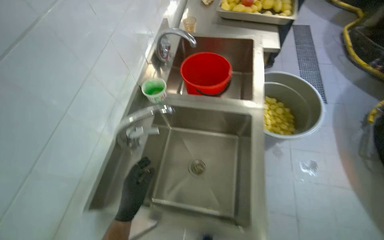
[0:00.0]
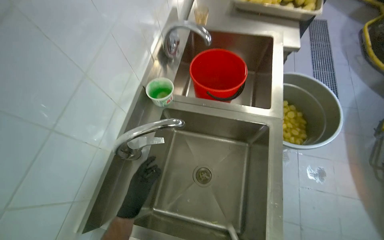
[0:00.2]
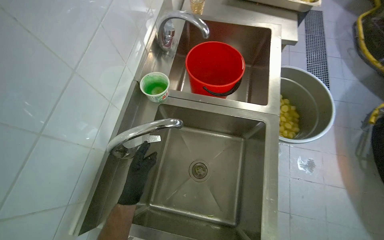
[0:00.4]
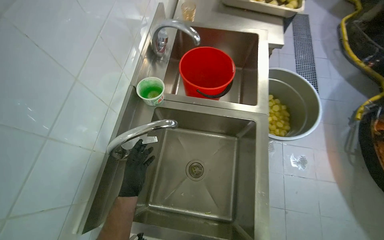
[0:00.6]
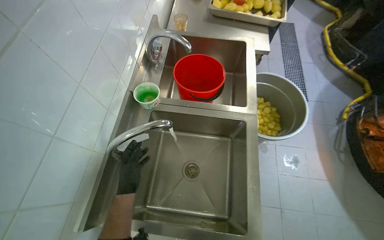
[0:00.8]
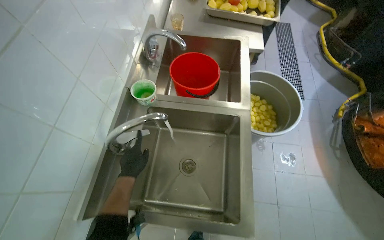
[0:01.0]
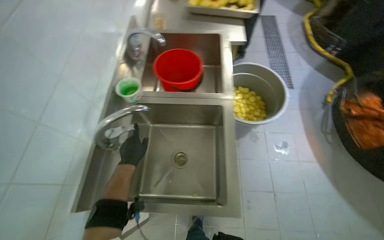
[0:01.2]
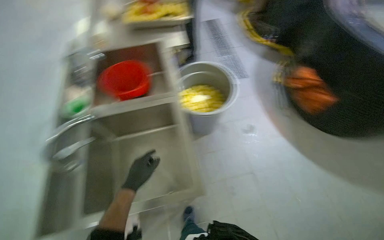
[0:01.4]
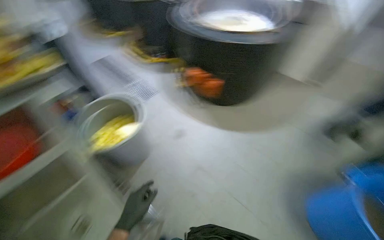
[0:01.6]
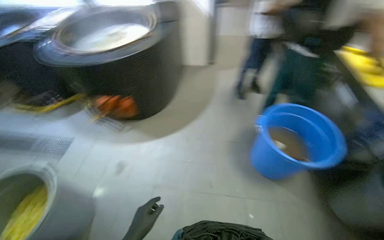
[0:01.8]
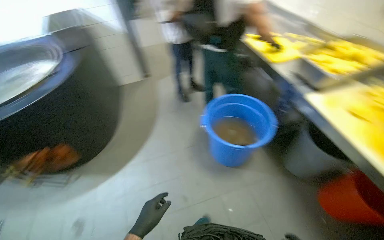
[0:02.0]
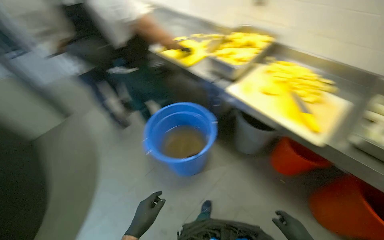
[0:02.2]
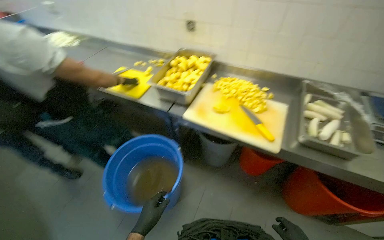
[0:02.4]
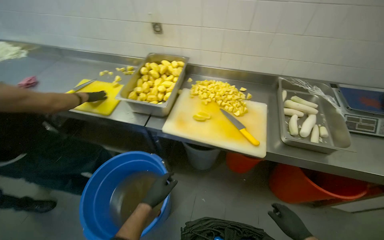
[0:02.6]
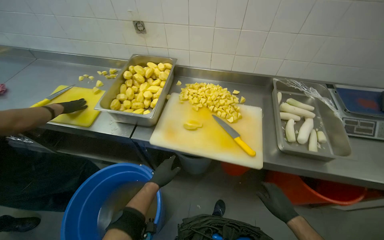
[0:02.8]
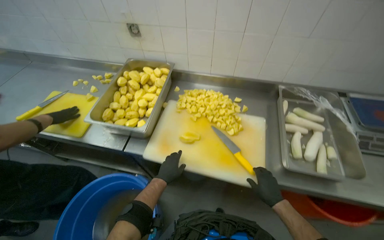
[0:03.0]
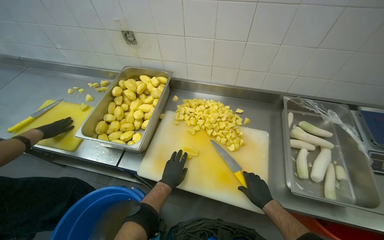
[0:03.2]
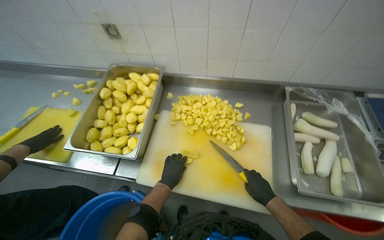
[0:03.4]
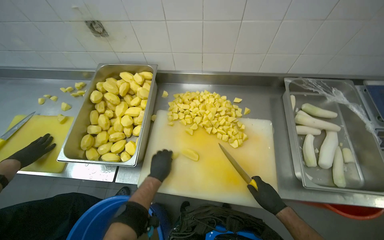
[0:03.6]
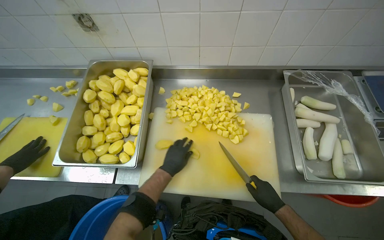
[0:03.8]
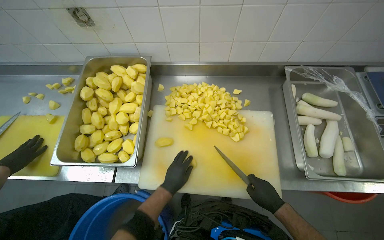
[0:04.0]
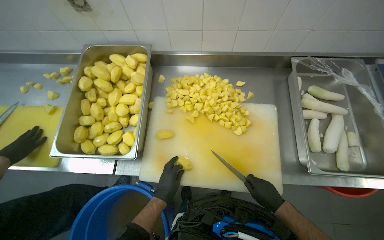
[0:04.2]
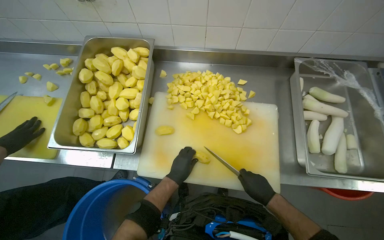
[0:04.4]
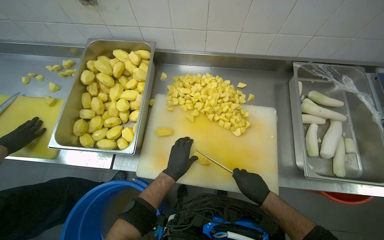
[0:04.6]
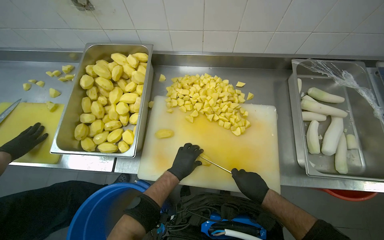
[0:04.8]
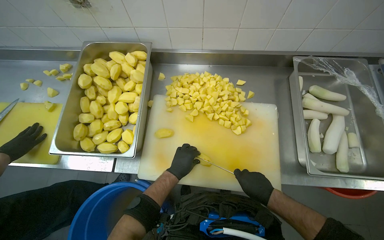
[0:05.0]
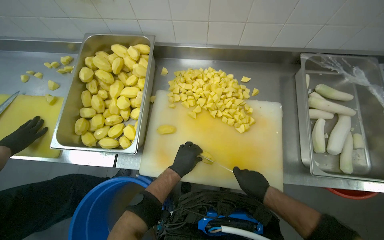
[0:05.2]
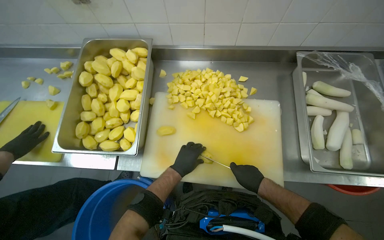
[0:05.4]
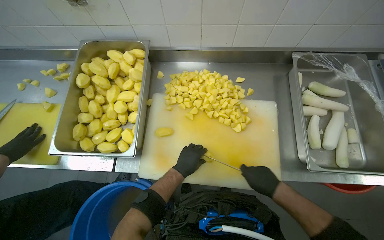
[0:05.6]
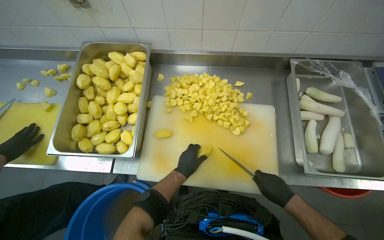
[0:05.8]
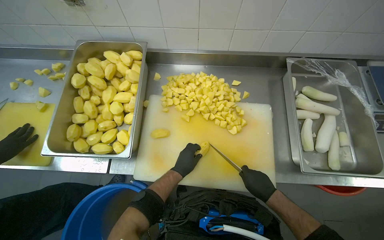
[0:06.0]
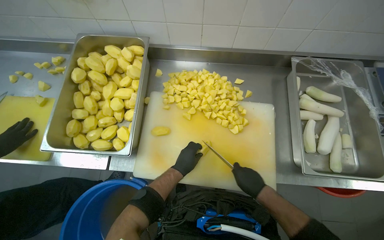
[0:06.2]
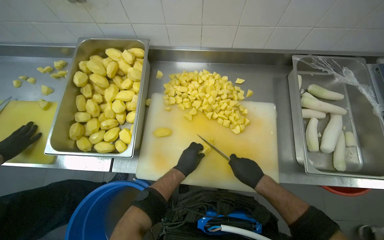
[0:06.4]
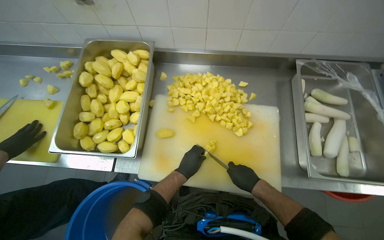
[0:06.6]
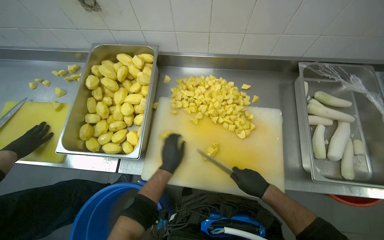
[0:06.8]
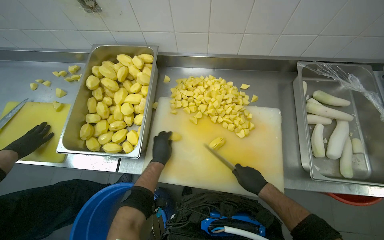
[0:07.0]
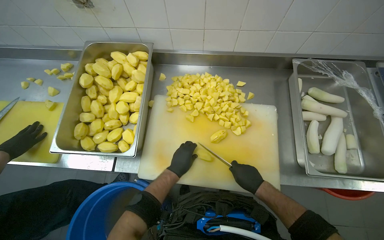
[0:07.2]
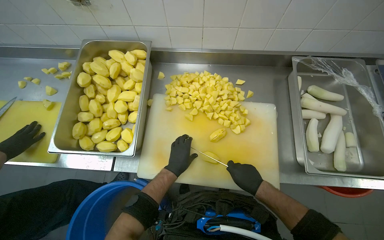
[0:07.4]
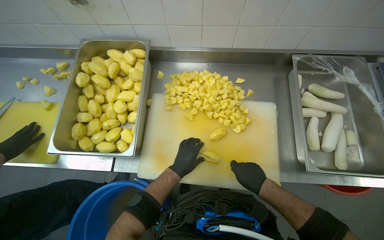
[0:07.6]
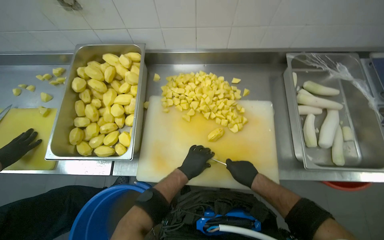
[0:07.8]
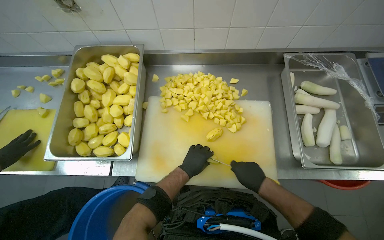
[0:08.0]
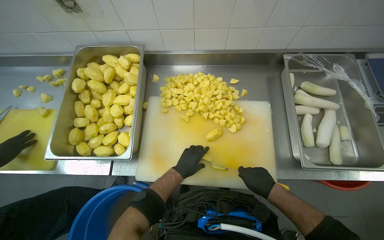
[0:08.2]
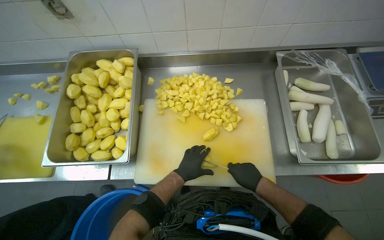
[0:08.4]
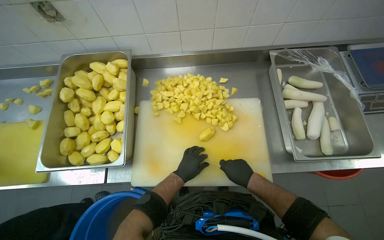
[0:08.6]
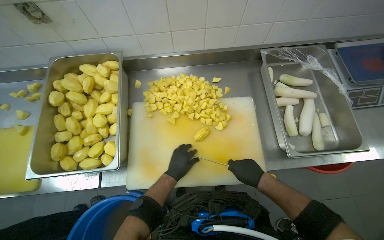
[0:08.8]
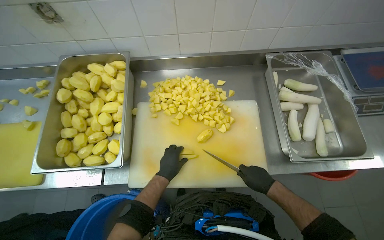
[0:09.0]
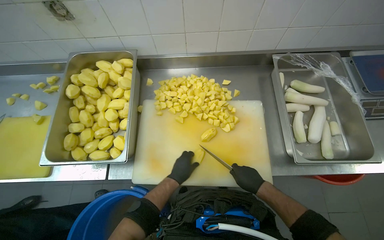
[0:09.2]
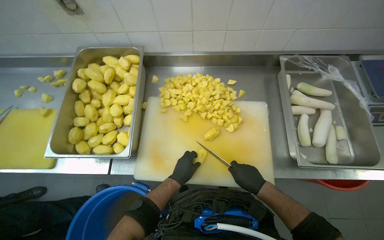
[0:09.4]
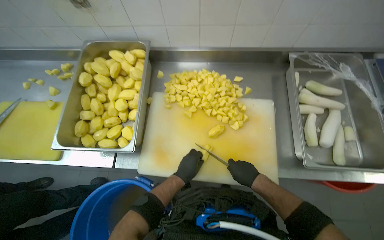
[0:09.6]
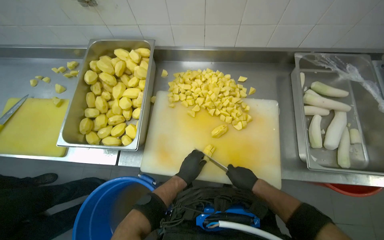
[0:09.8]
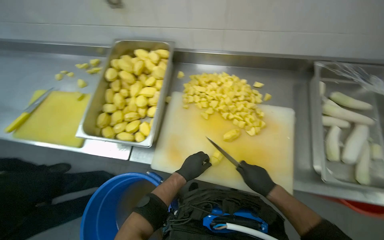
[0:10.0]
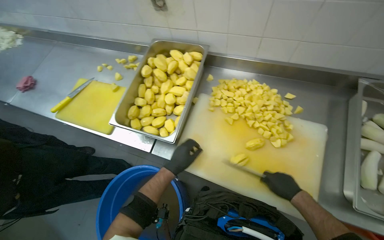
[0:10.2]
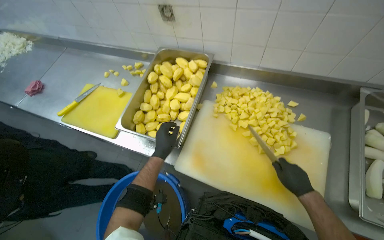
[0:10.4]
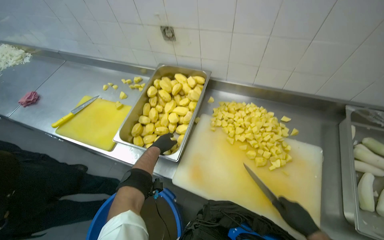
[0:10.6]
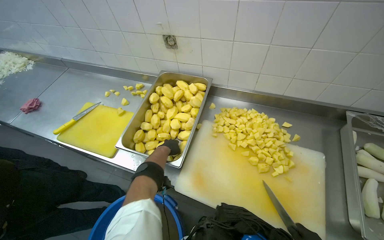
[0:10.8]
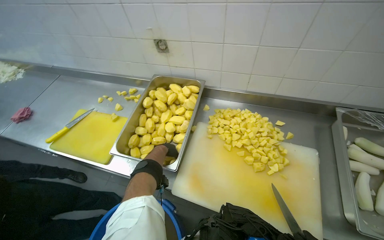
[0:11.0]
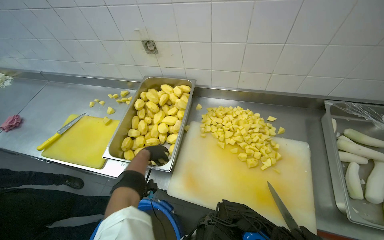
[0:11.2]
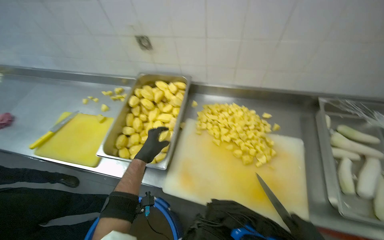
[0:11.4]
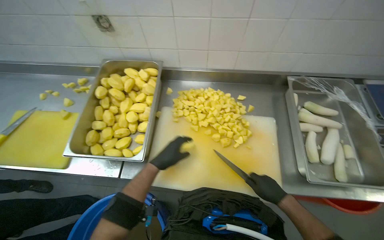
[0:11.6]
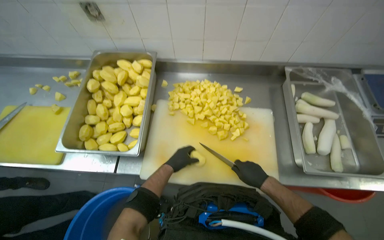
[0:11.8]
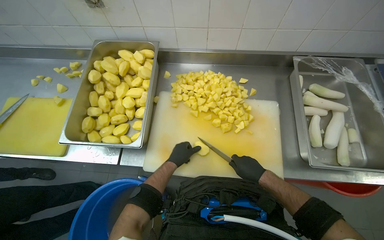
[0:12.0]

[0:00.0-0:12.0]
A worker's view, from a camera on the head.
Job: preparing food.
The whole recording: Cutting potatoes into pieces. The worker cuts peeled potatoes into smaller pieces on a cutting board.
0:00.0 to 0:01.6: The head rotates about 55 degrees to the right.
0:01.6 to 0:03.0: The wearer moves some 80 cm. The wearer looks approximately 95 degrees further to the right.
0:03.0 to 0:04.4: The view tilts roughly 15 degrees downward.
0:04.4 to 0:06.0: The hands are busy where they are.
0:07.6 to 0:09.0: The hands work in one place, with small movements.
0:09.0 to 0:10.4: The head turns to the left by roughly 25 degrees.
0:10.4 to 0:12.0: The head turns to the right by some 15 degrees. The left hand goes nearer and farther, roughly 15 cm each way, reversing 2 times.

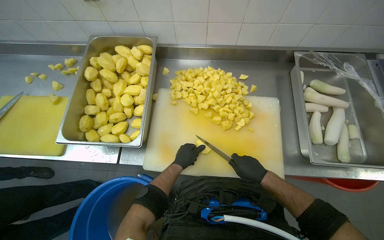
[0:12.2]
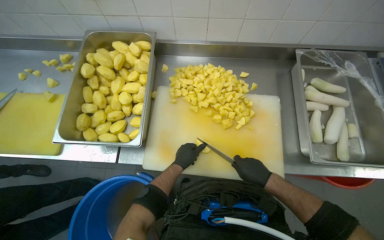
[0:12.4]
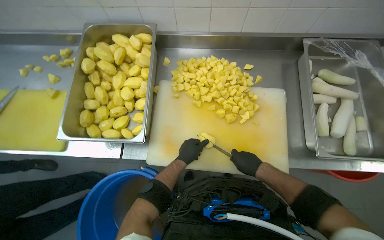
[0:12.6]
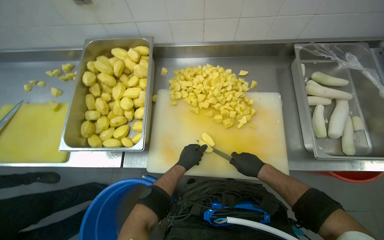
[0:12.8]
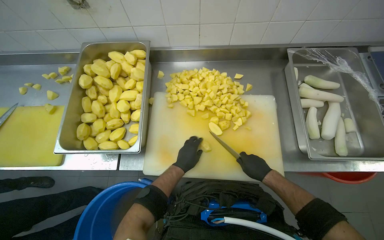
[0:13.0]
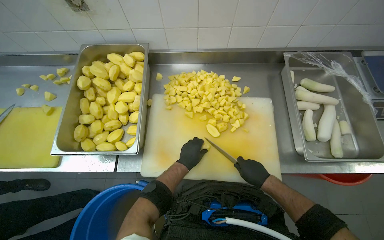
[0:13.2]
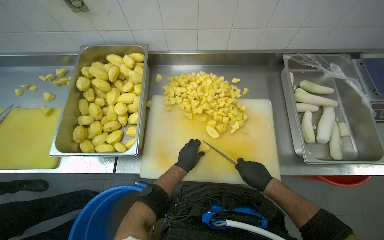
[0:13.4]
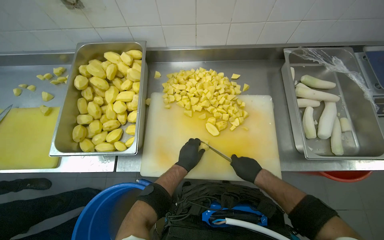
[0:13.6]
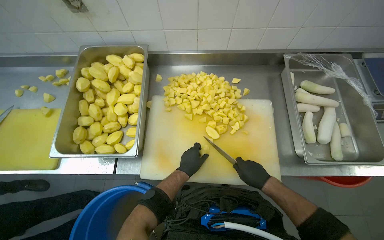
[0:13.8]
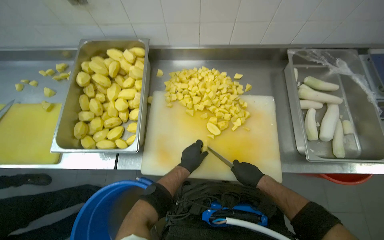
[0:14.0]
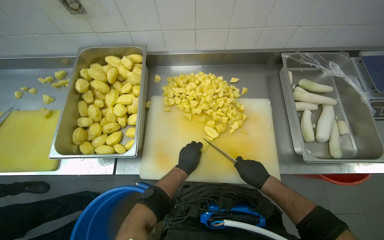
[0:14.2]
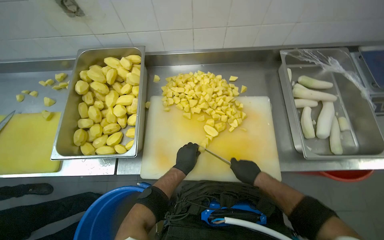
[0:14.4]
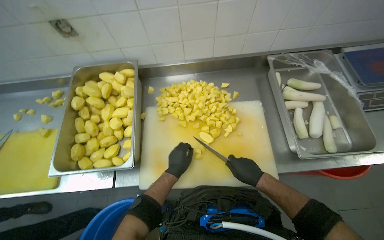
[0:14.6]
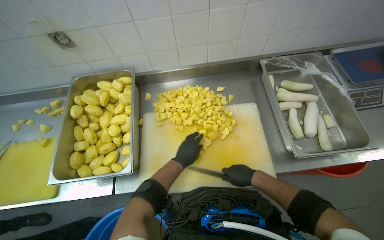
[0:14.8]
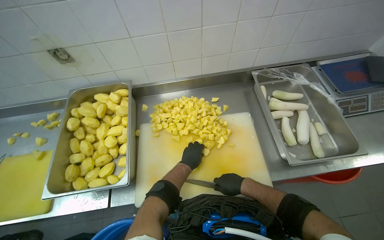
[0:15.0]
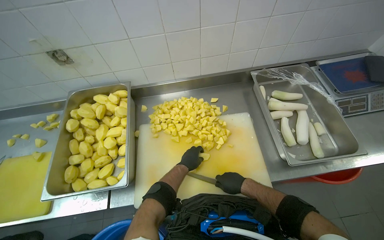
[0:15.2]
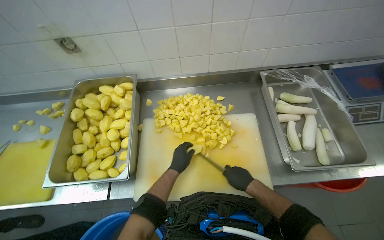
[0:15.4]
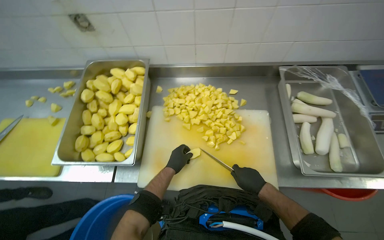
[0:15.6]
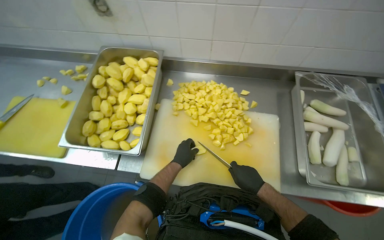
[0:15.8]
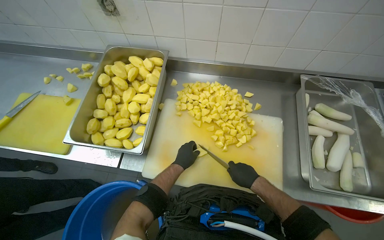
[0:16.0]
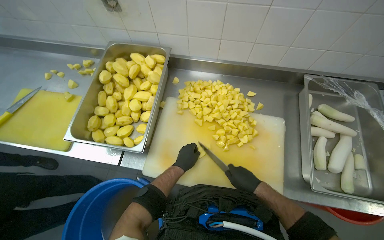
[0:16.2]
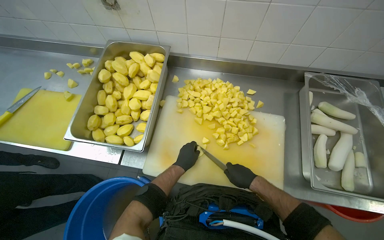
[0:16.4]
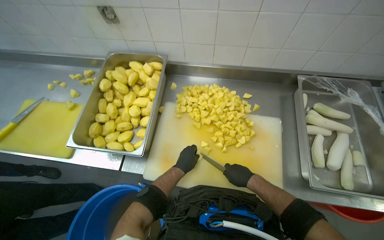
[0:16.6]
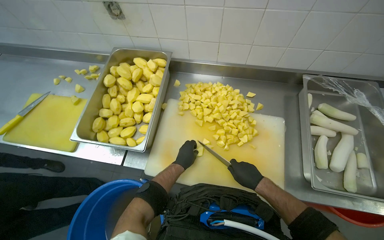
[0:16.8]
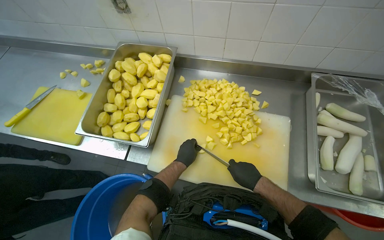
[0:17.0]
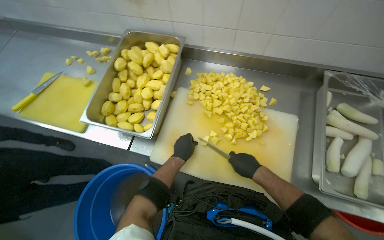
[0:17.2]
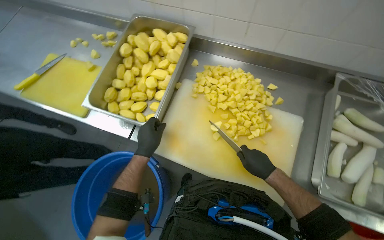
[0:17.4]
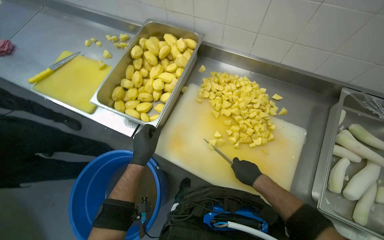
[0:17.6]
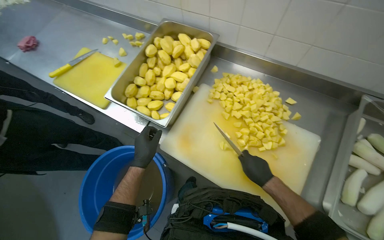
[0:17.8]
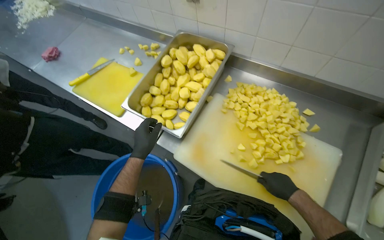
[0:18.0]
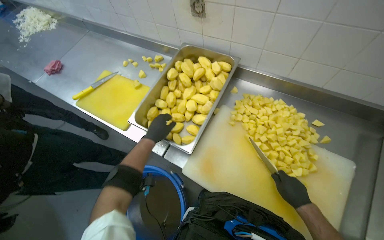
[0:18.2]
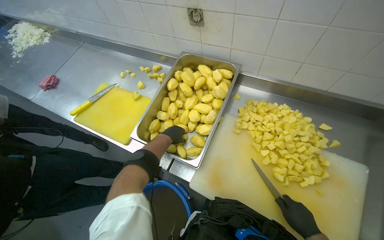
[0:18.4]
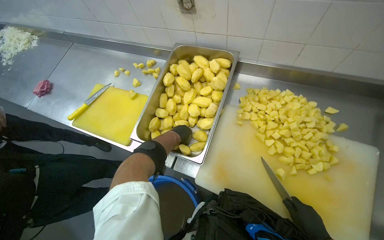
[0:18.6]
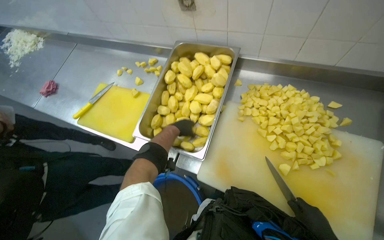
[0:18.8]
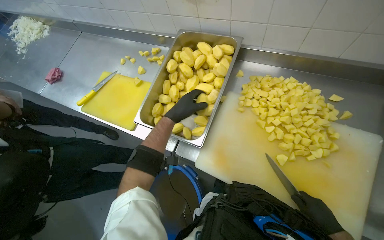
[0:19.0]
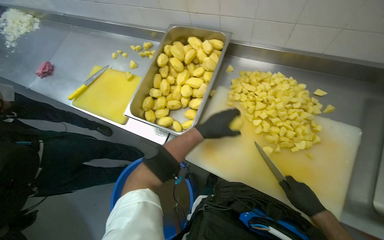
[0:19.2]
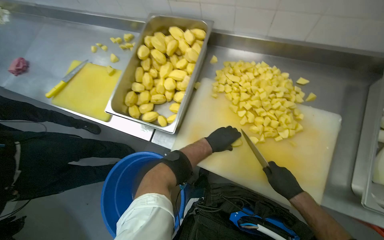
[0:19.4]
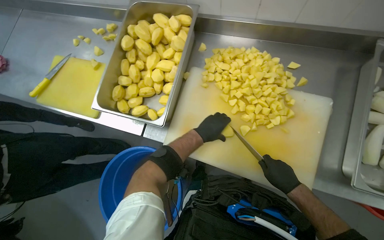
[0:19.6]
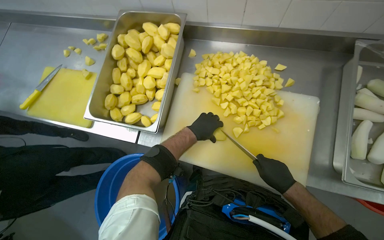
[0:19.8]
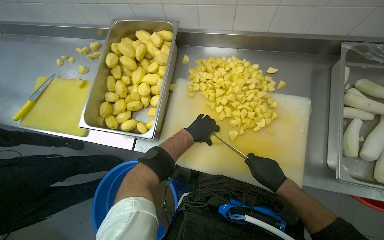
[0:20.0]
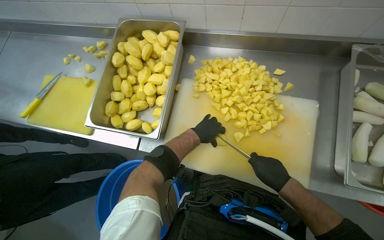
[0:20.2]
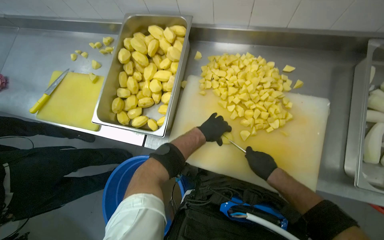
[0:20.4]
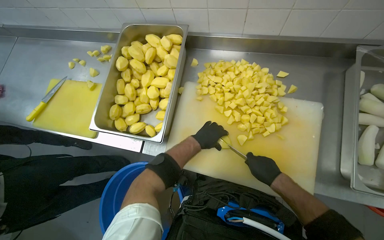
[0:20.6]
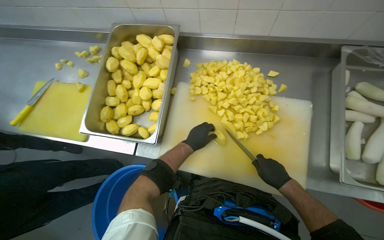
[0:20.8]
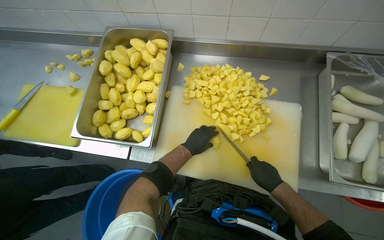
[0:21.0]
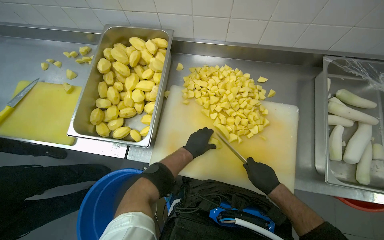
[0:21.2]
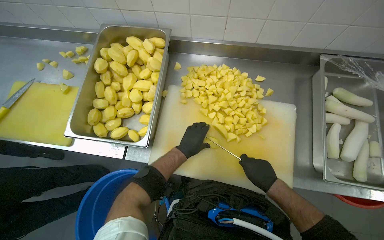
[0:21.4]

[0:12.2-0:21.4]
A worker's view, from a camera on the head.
Job: preparing food.
The whole recording: Cutting potatoes into pieces. The worker cuts peeled potatoes into smaller pieces on a cutting board.
0:12.2 to 0:13.8: The hands stay close to where they were, moving slightly.
0:18.4 to 0:19.8: The left hand is displaced to the right by about 25 cm.
0:19.8 to 0:21.4: The hands work in one place, with small movements.
